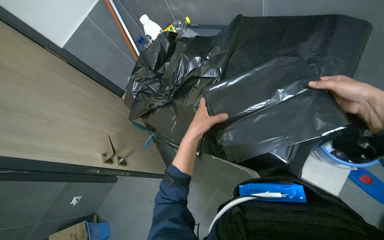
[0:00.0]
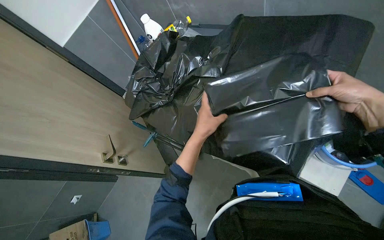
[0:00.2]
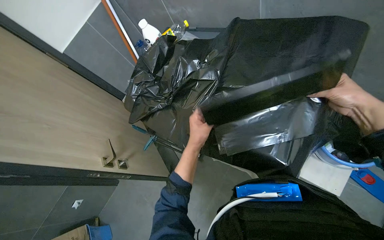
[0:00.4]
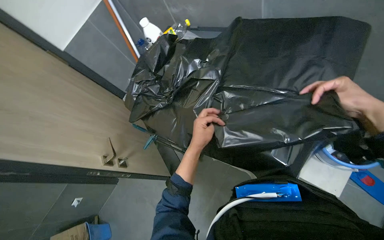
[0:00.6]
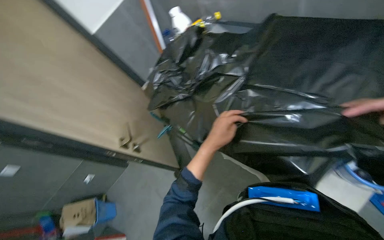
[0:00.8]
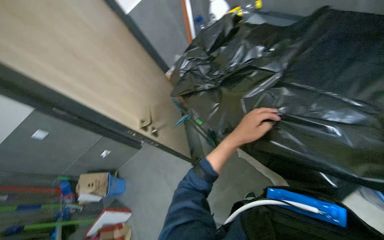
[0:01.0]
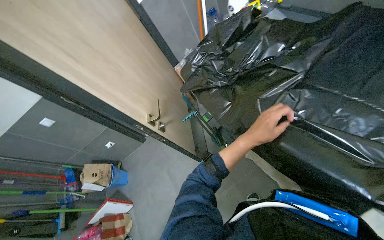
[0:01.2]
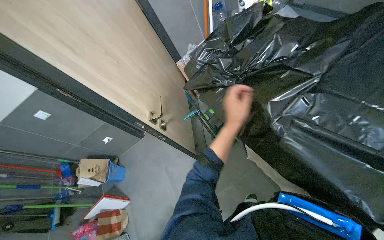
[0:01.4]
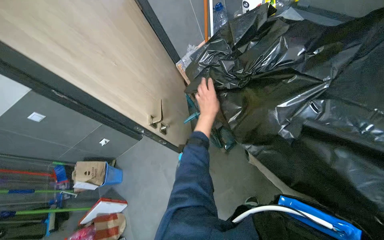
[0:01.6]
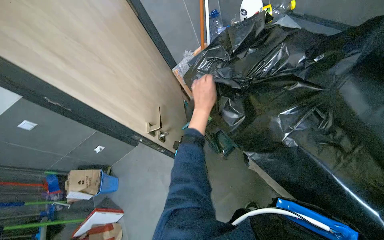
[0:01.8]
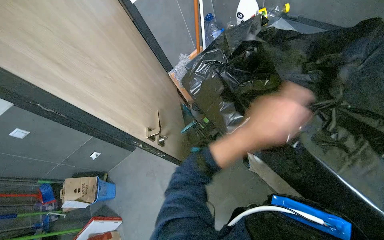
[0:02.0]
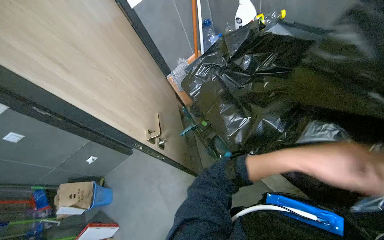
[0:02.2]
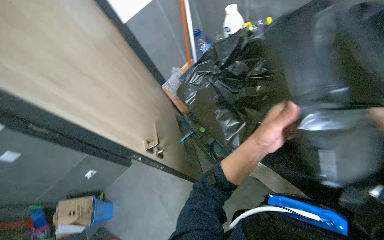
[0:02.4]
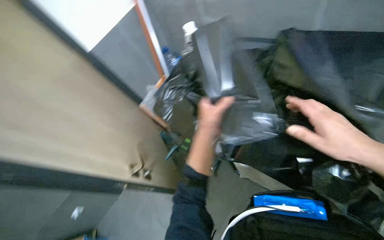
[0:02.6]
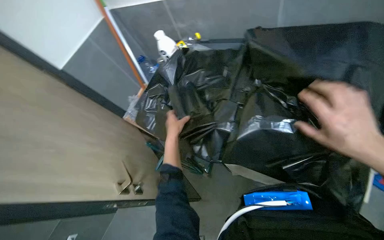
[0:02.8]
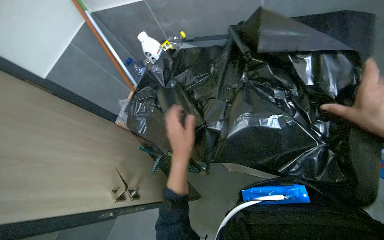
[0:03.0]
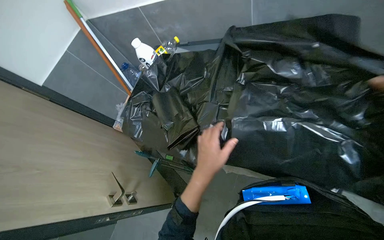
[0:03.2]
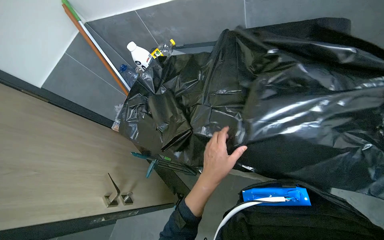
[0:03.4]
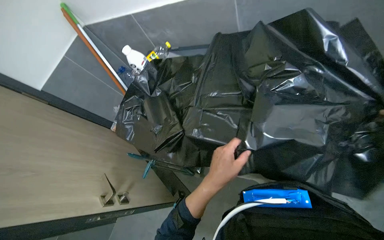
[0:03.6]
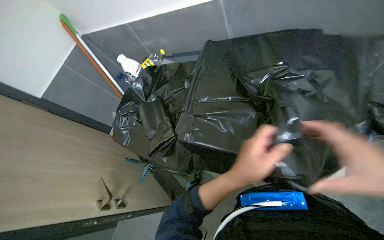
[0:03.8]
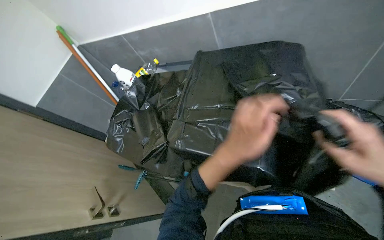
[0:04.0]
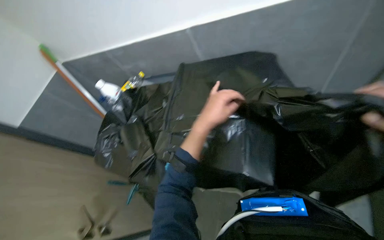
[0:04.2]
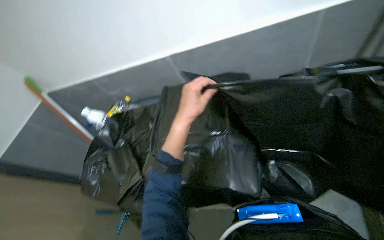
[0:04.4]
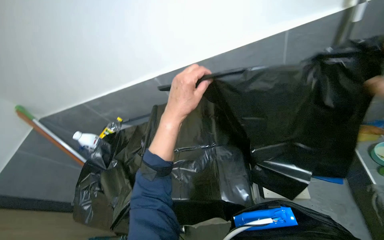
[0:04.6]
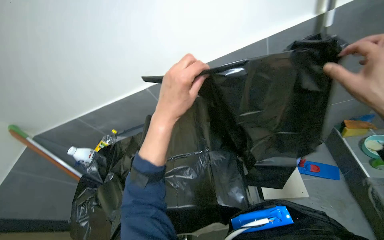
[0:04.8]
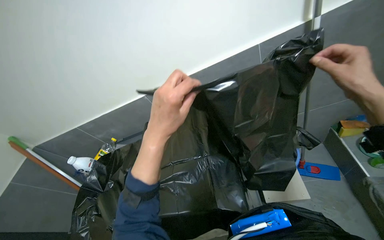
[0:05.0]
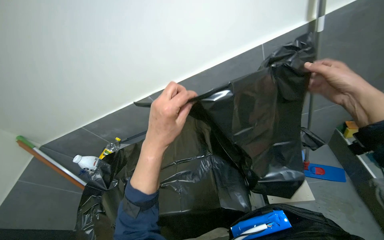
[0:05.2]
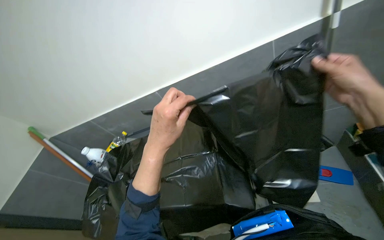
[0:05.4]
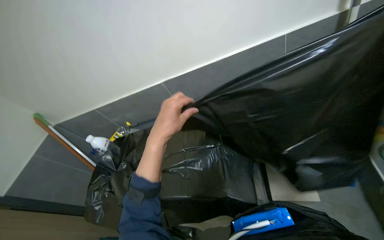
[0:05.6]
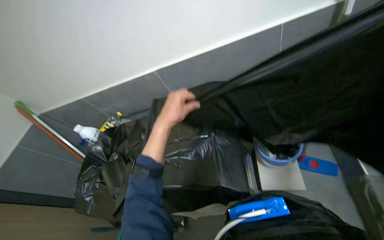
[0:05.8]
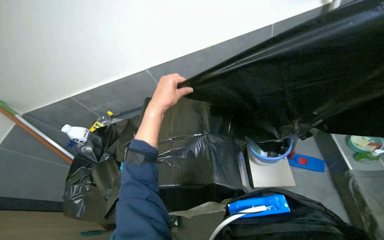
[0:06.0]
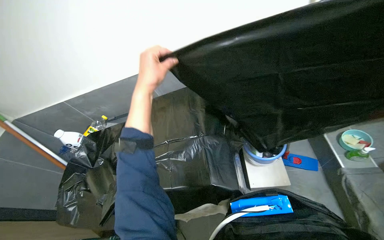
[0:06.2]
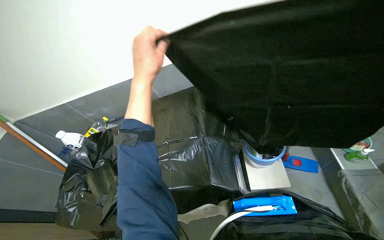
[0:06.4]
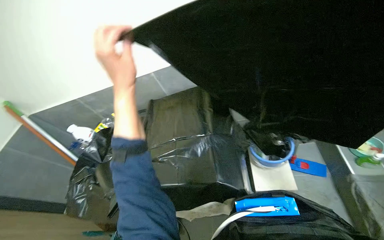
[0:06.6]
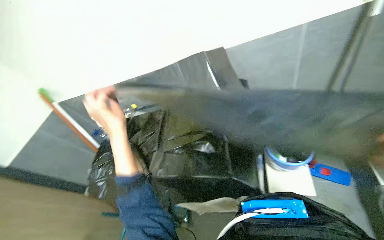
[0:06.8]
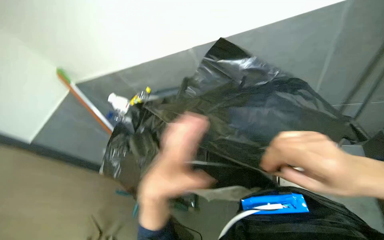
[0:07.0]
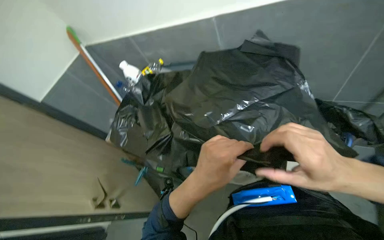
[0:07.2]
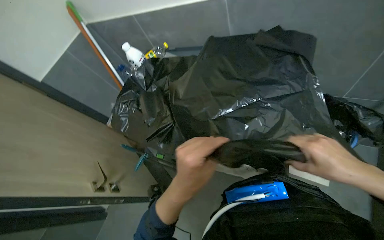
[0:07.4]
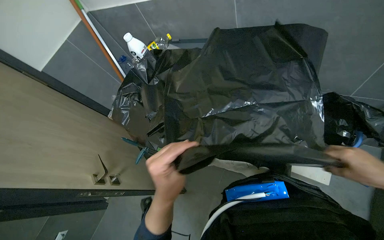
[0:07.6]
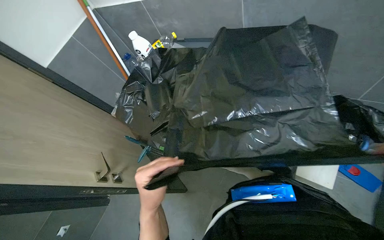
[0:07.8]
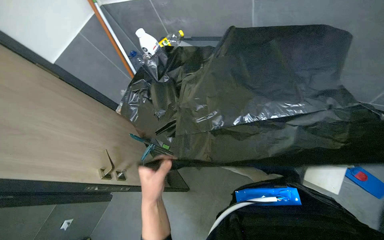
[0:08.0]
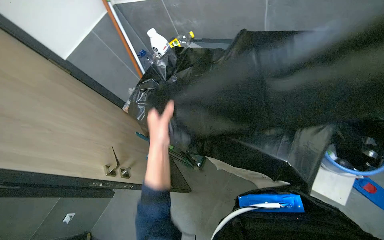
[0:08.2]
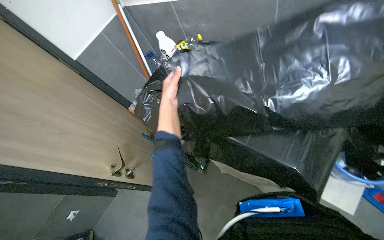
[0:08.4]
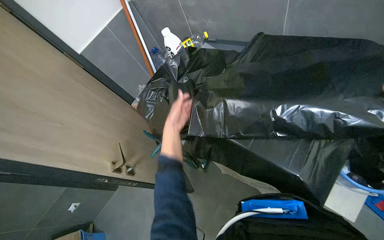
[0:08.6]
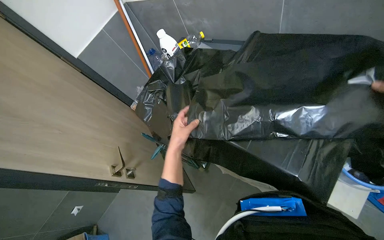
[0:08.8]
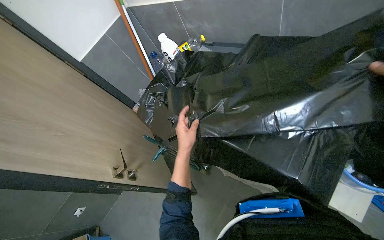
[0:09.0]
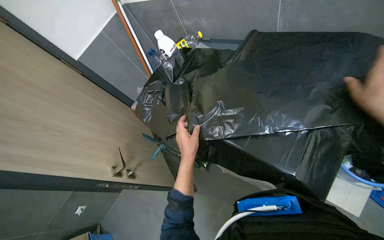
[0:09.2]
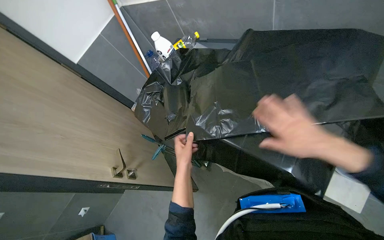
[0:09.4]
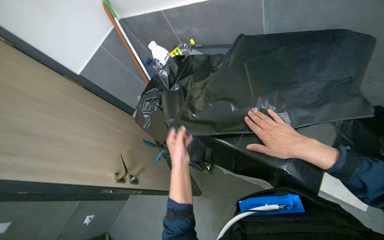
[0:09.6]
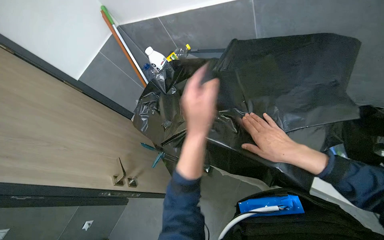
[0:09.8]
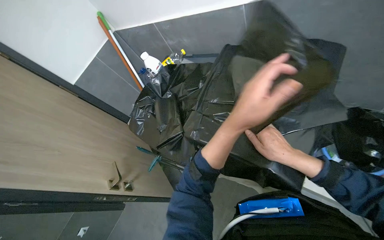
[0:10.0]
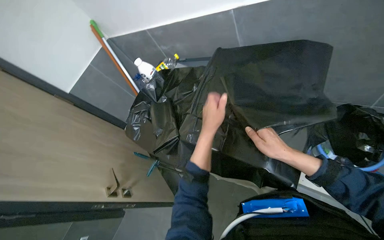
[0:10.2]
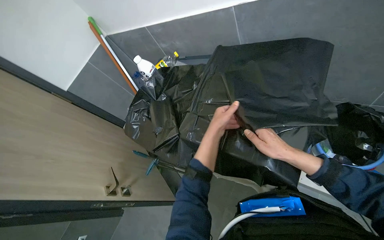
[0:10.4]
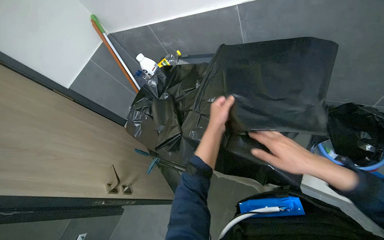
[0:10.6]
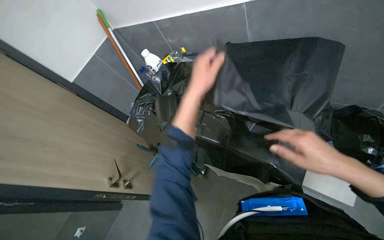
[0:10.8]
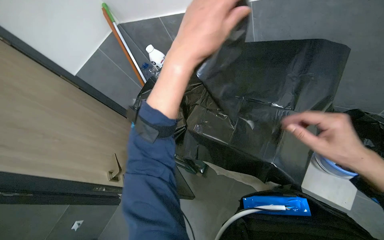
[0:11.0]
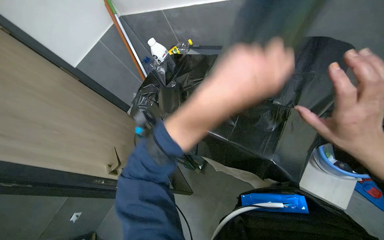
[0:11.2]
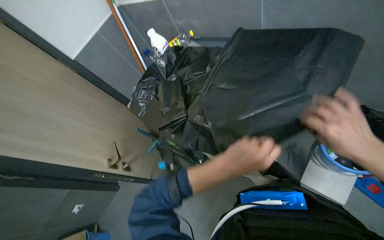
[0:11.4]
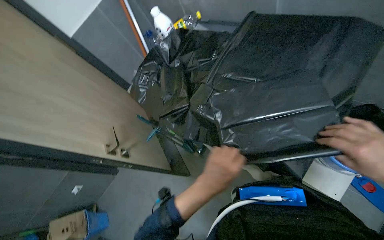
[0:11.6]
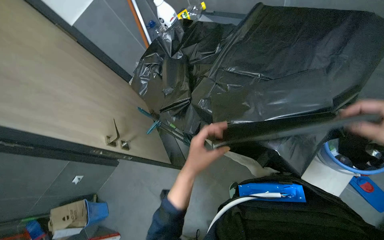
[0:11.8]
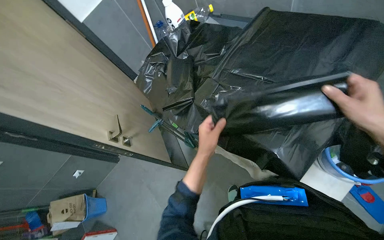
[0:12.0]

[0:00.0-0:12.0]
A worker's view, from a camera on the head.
Job: preparing cleaning supplies.
The whole recording: Unfolding and preparing trash bags. The worker unfolds and neatly stacks black trash bags, then places them into a bucket.
0:00.0 to 0:01.6: The left hand heads farther from the camera, covering some 20 cm.
0:01.6 to 0:03.0: The head turns to the right by about 35 degrees.
0:03.0 to 0:04.4: The view tips upward by about 15 degrees. The left hand is displaced up the picture by some 25 cm.
0:06.0 to 0:07.6: The wearer looks approximately 25 degrees further to the left. The camera pitches downward, by some 20 degrees.
0:07.6 to 0:09.0: The left hand shifts roughly 20 cm farther from the camera, and travels up the picture and back again, approximately 25 cm each way.
0:09.0 to 0:10.4: The left hand heads to the right and up the picture, covering some 20 cm, and moves about 25 cm nearer to the camera and comes back.
0:10.4 to 0:12.0: The left hand moves about 25 cm down the picture and comes back.

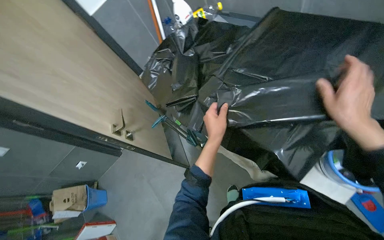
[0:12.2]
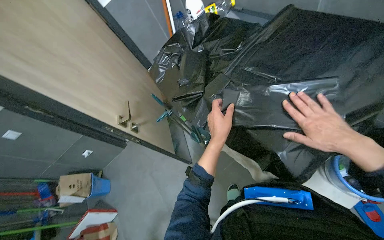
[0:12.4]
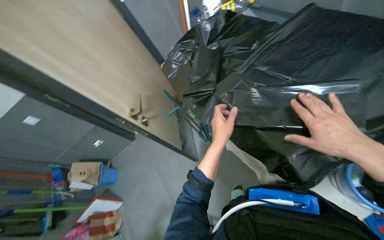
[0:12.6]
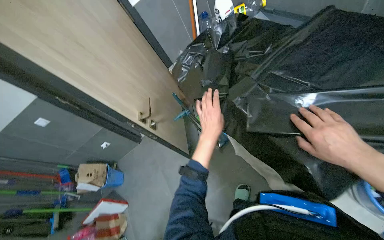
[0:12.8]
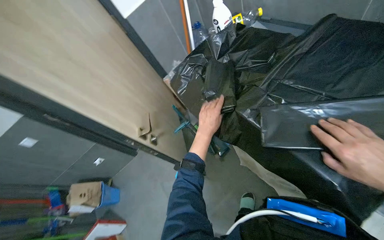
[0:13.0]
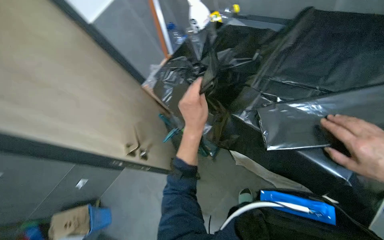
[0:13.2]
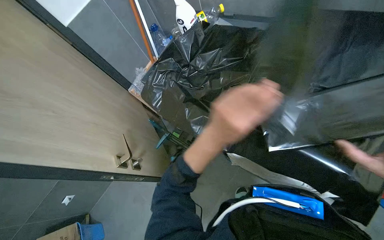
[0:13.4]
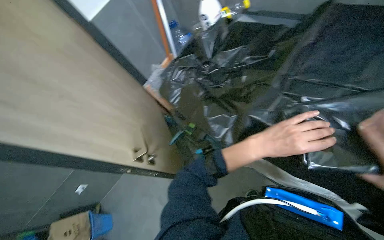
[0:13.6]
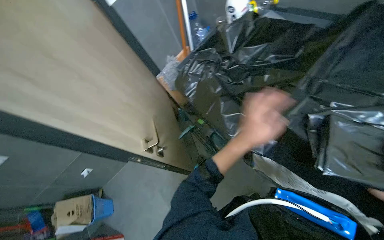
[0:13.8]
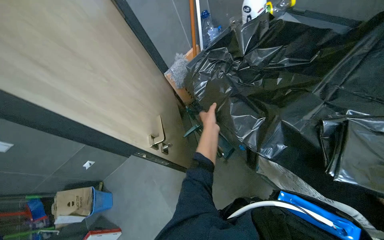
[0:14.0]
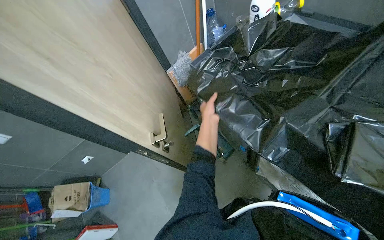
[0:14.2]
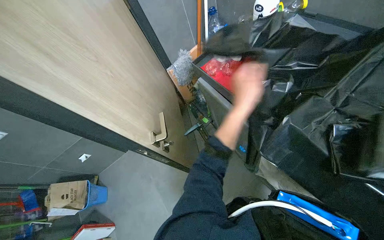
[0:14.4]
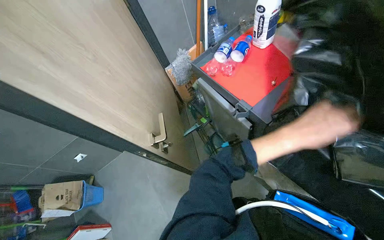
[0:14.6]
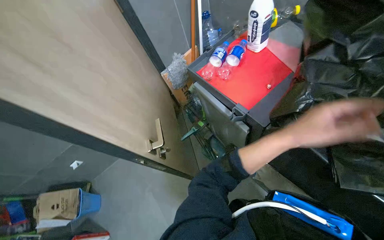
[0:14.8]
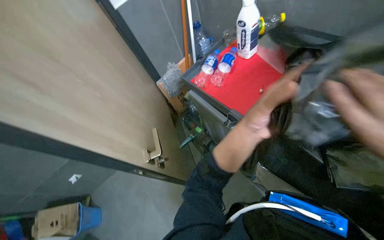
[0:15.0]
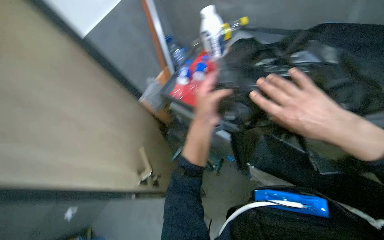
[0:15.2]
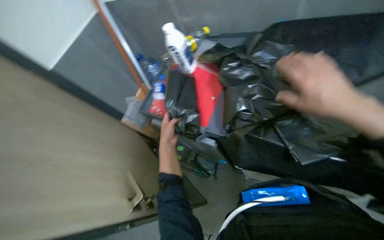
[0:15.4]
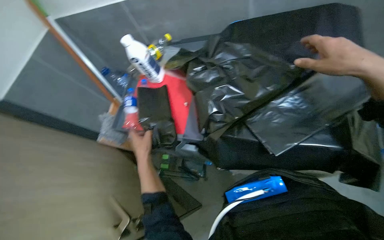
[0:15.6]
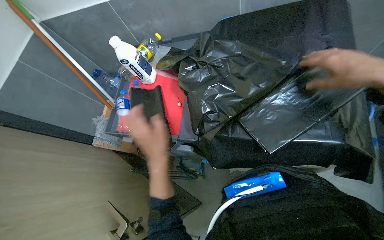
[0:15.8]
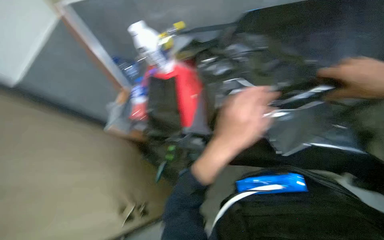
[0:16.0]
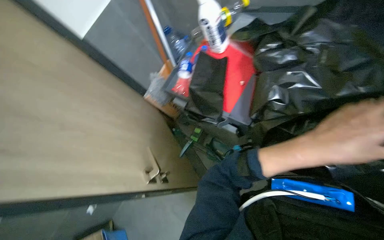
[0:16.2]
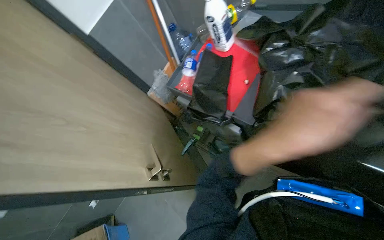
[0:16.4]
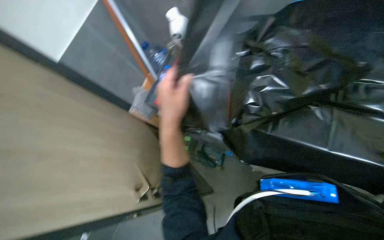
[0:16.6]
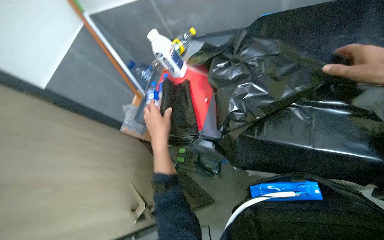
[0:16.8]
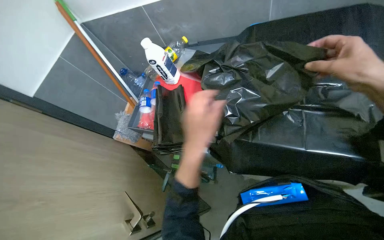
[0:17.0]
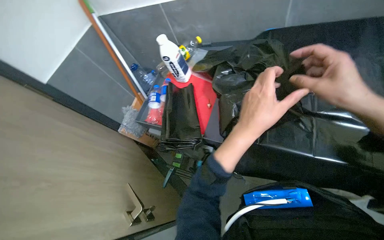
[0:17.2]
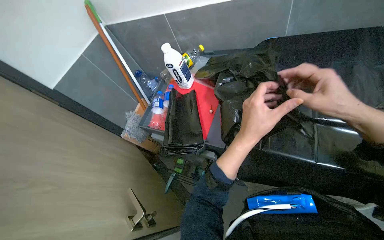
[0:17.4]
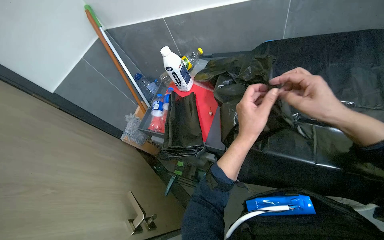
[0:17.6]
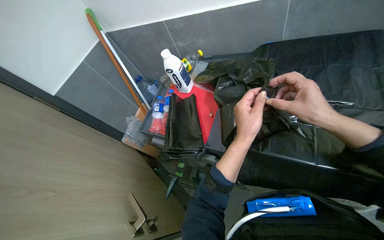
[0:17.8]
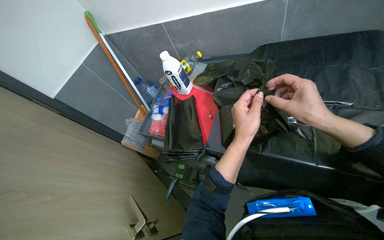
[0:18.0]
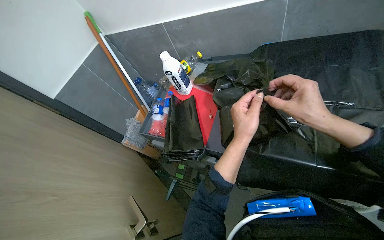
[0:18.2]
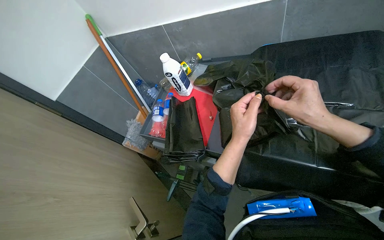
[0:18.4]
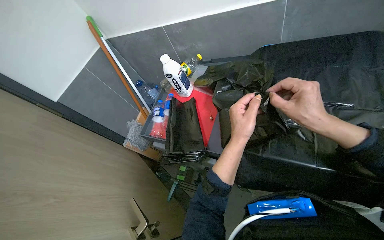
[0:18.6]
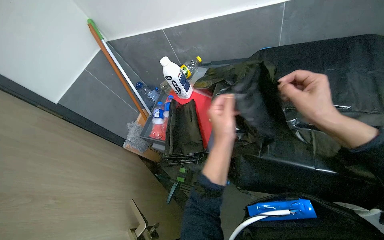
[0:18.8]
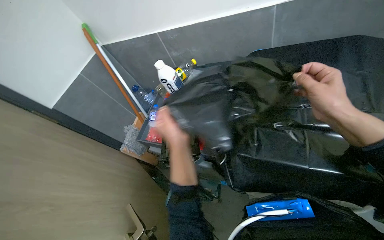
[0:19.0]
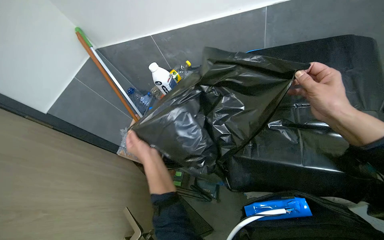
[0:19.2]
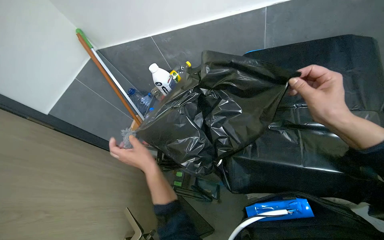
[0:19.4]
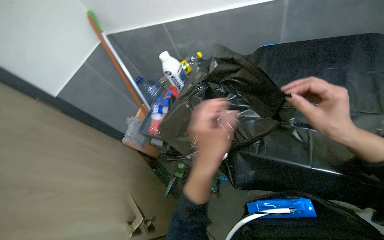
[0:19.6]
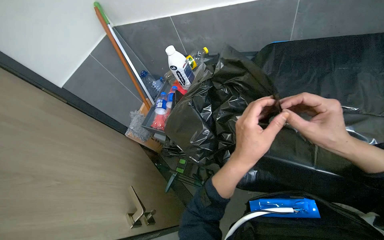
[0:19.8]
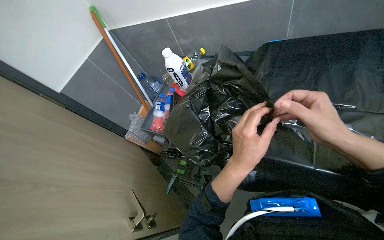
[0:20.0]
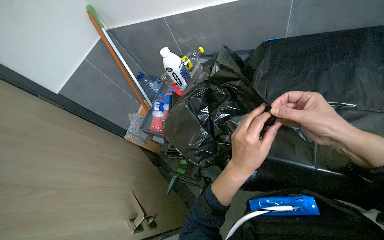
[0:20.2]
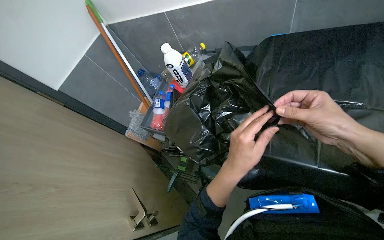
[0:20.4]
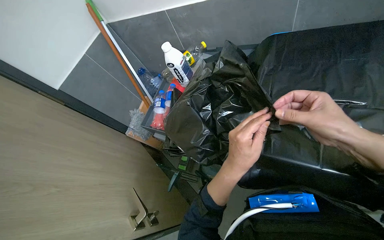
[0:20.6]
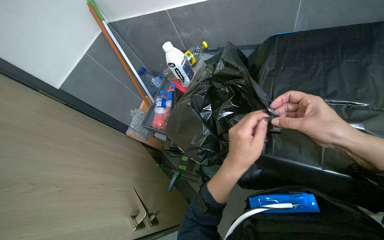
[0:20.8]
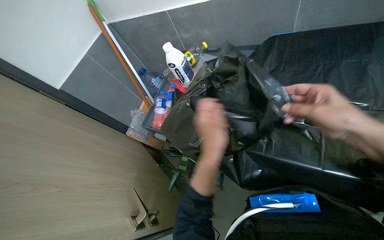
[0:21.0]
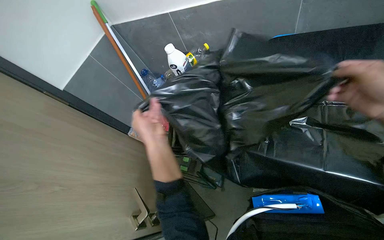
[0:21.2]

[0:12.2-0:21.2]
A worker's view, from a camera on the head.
Job: preparing cleaning supplies.
The whole recording: Unfolding and preparing trash bags. The worker unfolds and neatly stacks black trash bags, then places them into a bucket.
0:13.8 to 0:15.2: The left hand swings left and right, roughly 20 cm each way, with 2 reversals.
0:16.6 to 0:18.2: The left hand is displaced to the right by roughly 20 cm.
0:18.2 to 0:19.8: The left hand goes to the left and returns, about 25 cm each way.
0:19.8 to 0:21.2: The left hand shifts roughly 20 cm to the left.
